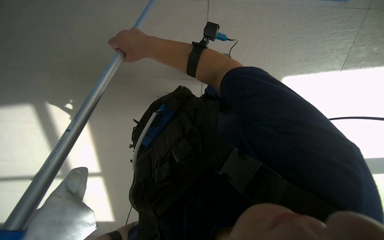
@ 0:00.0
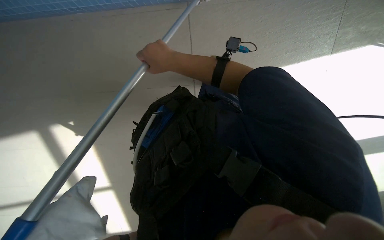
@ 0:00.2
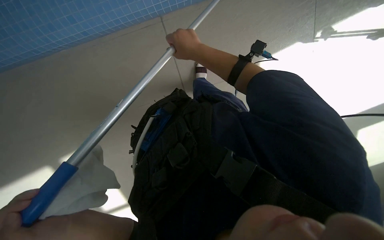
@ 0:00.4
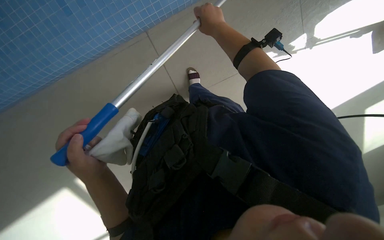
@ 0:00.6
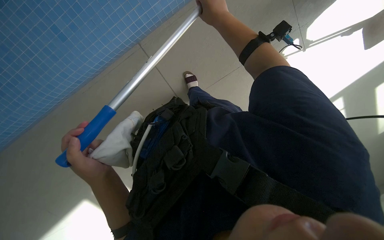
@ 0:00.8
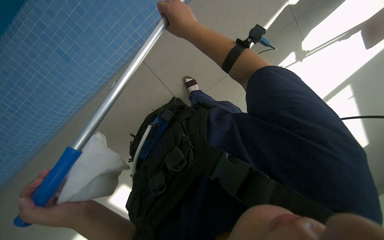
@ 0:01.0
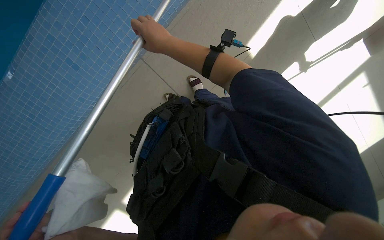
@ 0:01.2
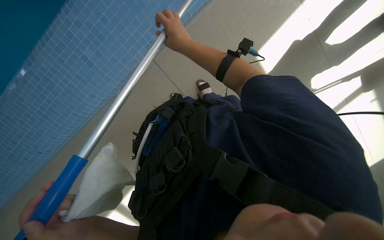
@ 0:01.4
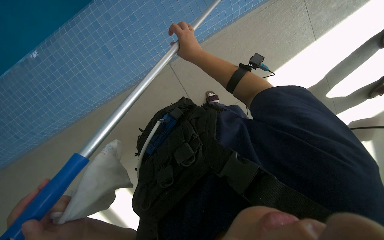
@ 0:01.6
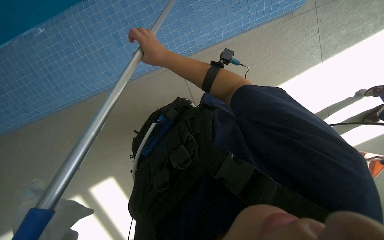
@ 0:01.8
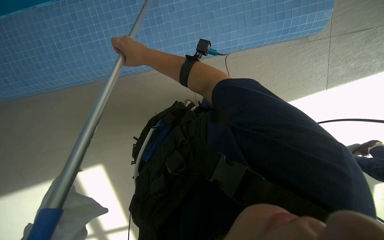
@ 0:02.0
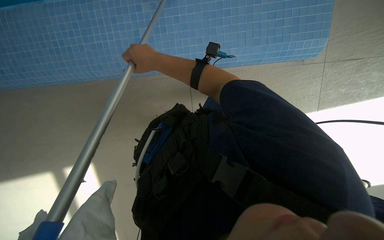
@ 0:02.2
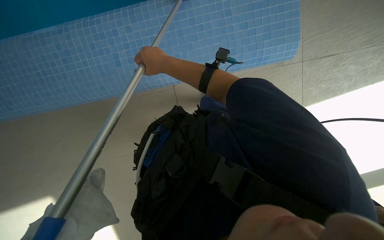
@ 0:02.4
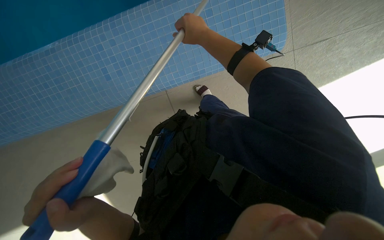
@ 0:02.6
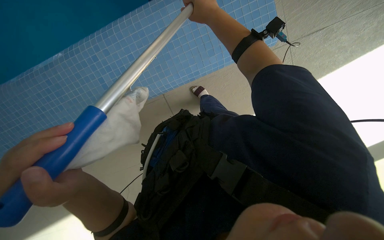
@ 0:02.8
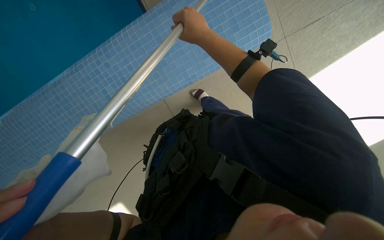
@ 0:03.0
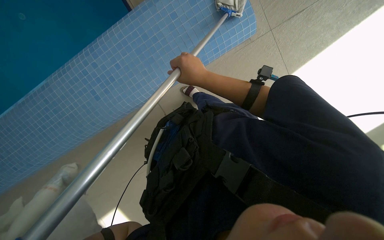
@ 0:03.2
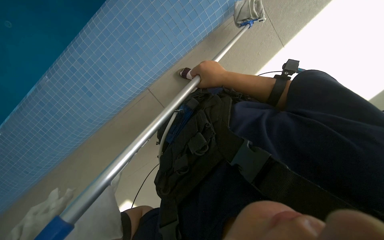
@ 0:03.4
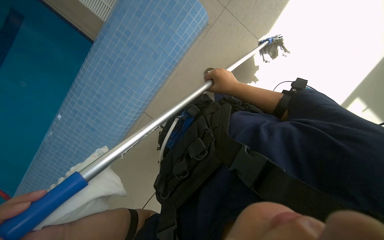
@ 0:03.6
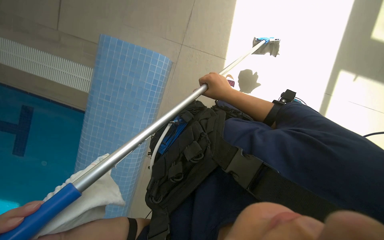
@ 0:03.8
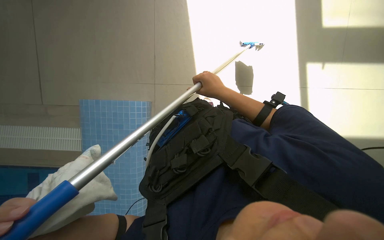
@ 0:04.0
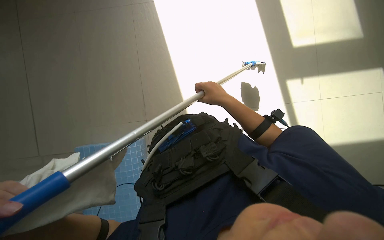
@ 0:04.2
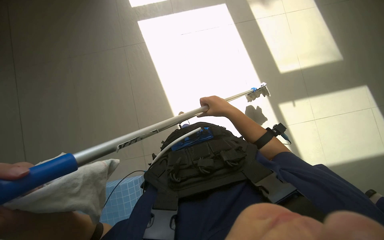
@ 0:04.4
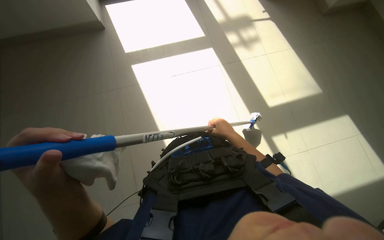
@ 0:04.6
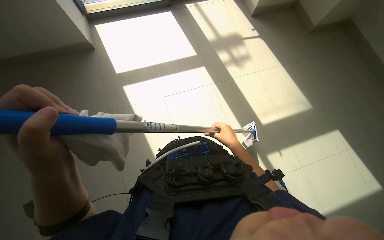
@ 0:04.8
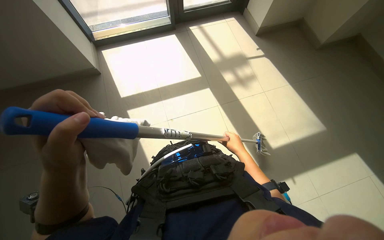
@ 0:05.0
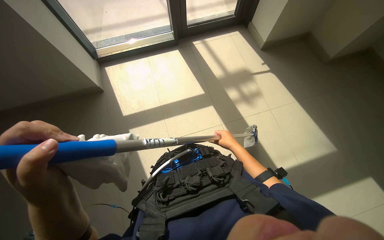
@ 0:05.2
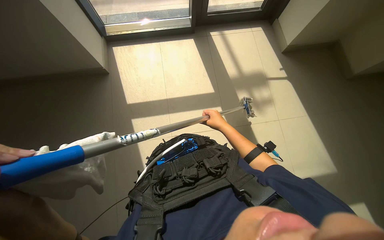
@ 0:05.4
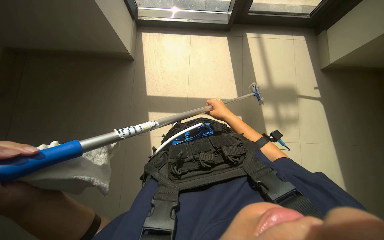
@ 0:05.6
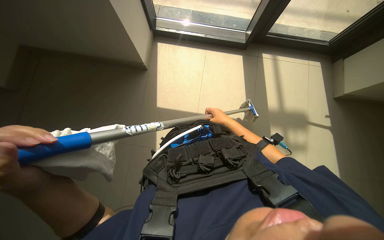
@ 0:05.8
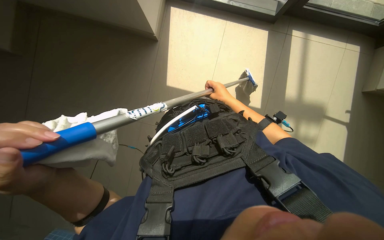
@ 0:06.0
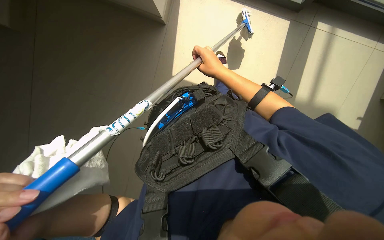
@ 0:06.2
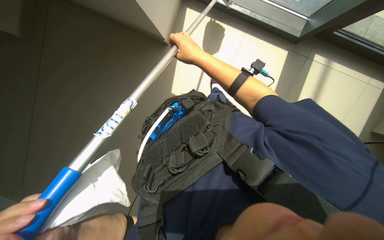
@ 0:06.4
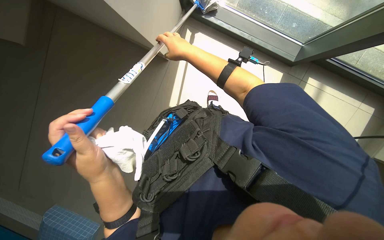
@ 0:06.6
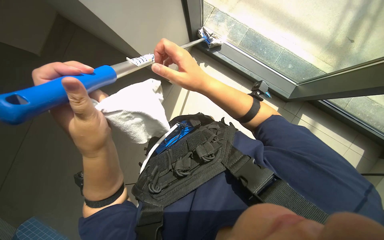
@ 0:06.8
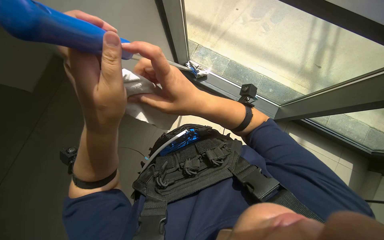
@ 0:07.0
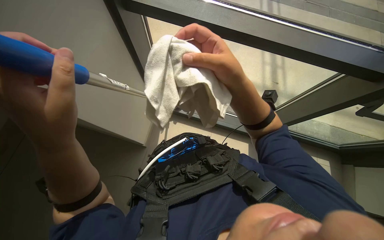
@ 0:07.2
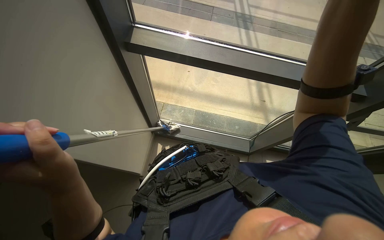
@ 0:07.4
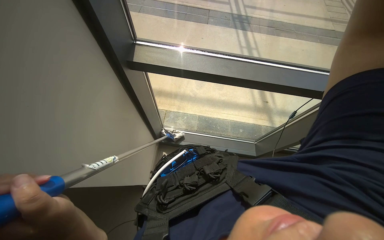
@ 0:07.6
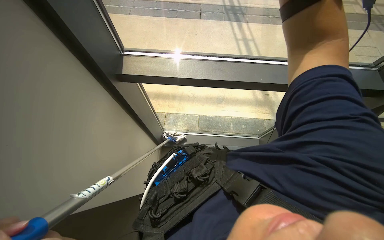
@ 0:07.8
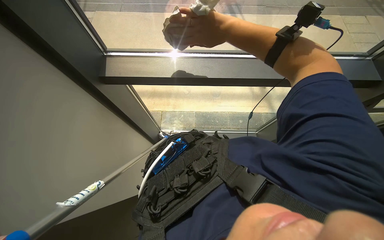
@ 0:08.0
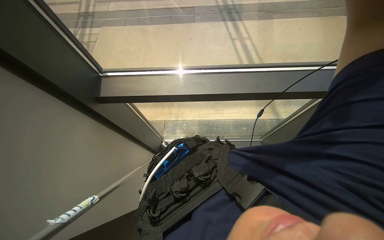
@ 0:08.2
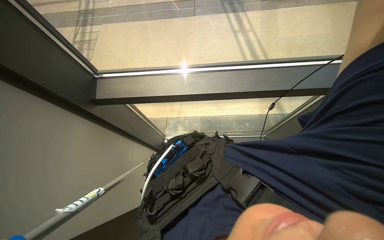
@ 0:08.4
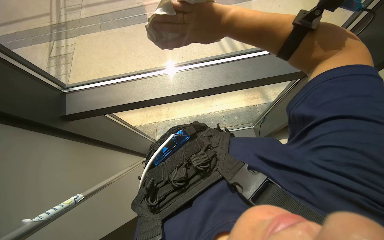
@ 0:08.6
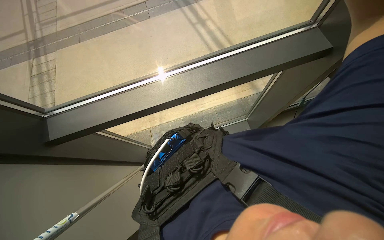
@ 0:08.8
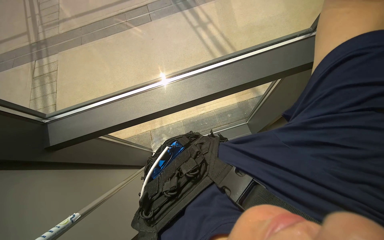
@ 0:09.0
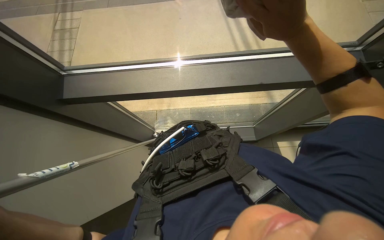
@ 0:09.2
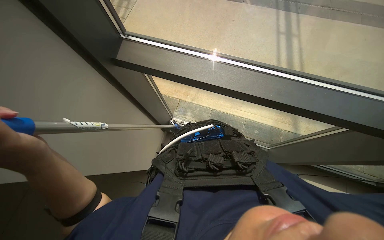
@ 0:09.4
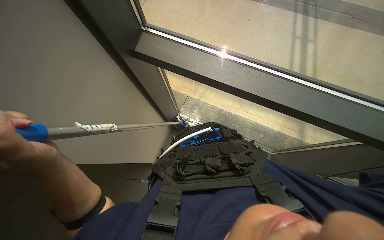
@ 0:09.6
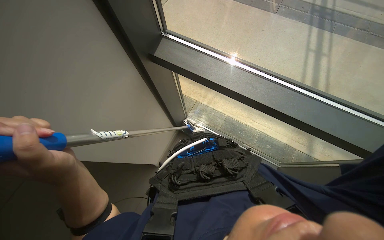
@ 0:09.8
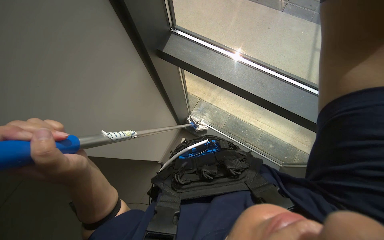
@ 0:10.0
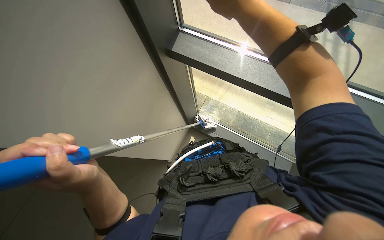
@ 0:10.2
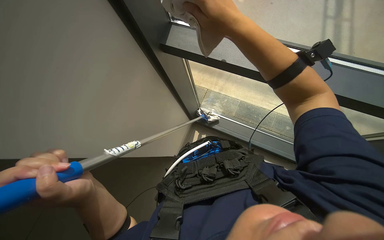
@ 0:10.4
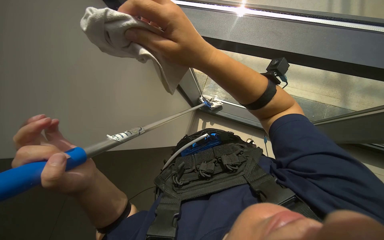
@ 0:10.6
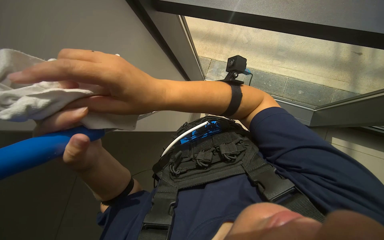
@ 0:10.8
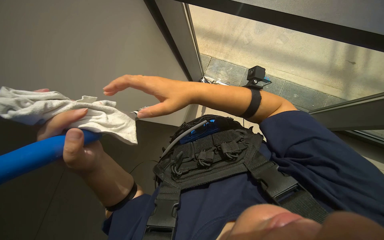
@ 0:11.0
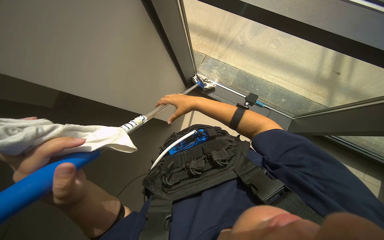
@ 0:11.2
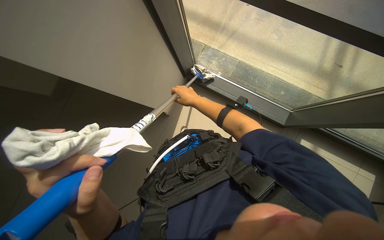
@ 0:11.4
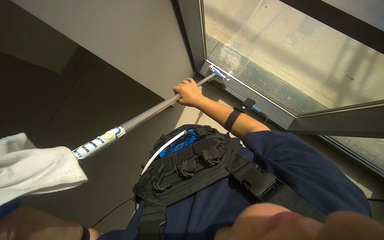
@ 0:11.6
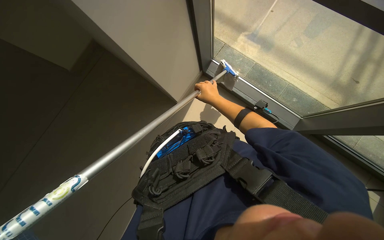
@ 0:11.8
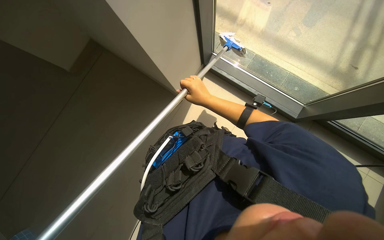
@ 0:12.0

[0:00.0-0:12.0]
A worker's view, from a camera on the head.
Job: cleaning windows.
The whole recording: Cleaning glass windows with long-handled tool. The worker cleans the glass windows and frames using a long-handled tool.
0:00.0 to 0:01.6: The right hand is displaced to the right by roughly 10 cm.
0:01.6 to 0:03.0: The head travels about 40 cm.
0:03.0 to 0:04.4: The head travels to the right, about 40 cm.
0:04.4 to 0:06.0: The head travels about 80 cm. The scene rotates clockwise by some 30 degrees.
0:09.0 to 0:10.4: The wearer's head swings roughly 45 degrees to the left.
0:10.4 to 0:12.0: The view tips downward by roughly 15 degrees. The right hand swings nearer and farther, some 40 cm each way, with 2 reversals.

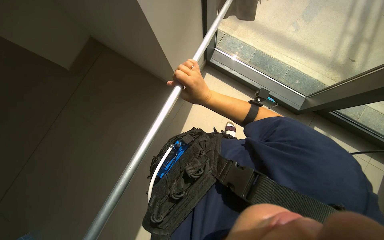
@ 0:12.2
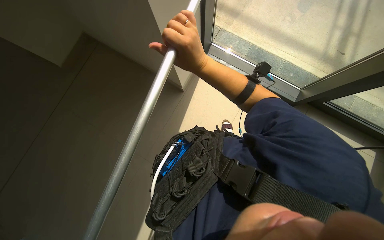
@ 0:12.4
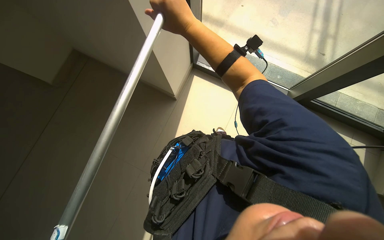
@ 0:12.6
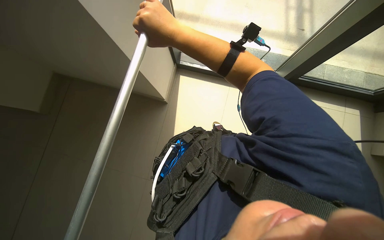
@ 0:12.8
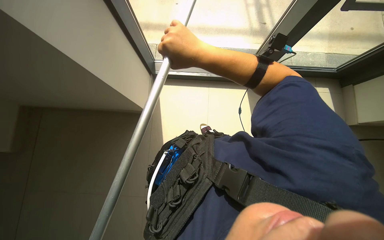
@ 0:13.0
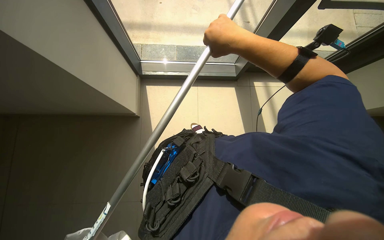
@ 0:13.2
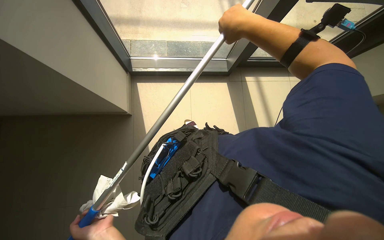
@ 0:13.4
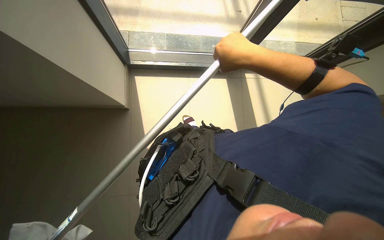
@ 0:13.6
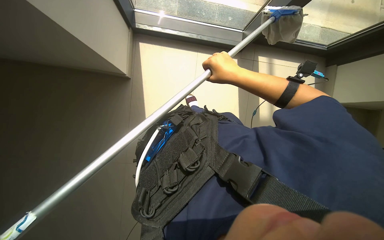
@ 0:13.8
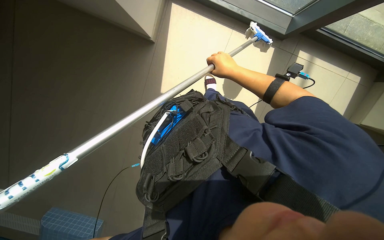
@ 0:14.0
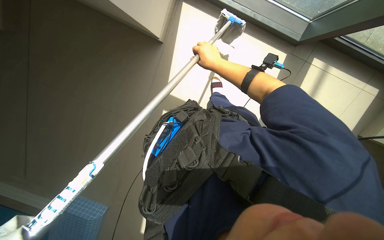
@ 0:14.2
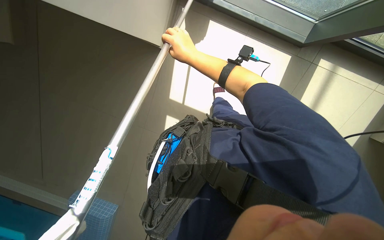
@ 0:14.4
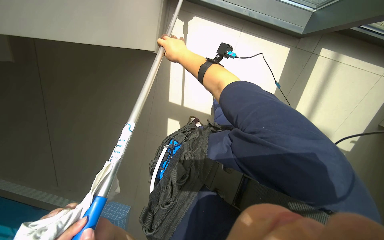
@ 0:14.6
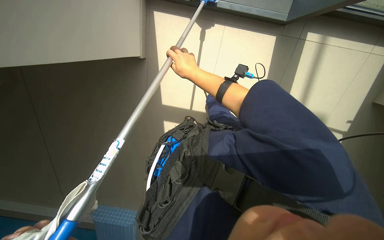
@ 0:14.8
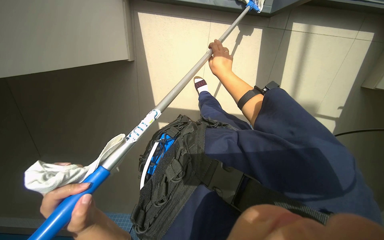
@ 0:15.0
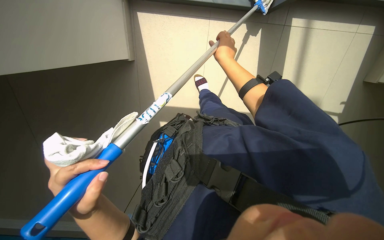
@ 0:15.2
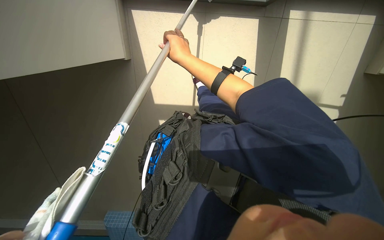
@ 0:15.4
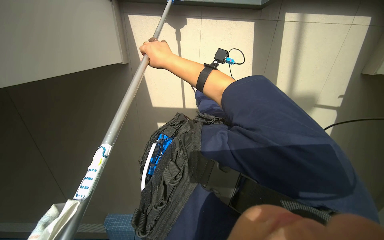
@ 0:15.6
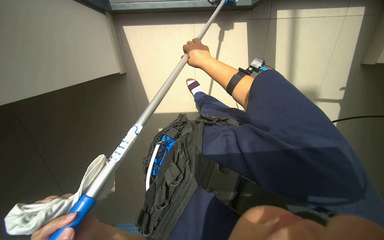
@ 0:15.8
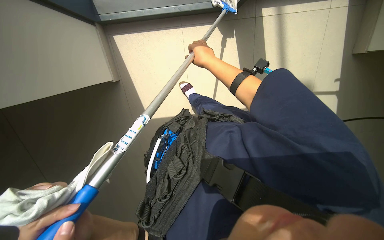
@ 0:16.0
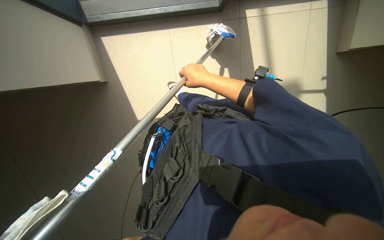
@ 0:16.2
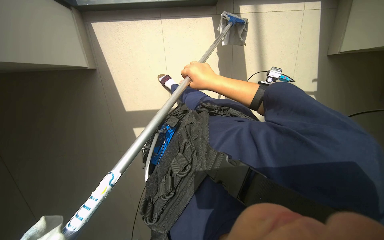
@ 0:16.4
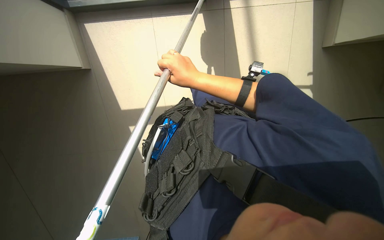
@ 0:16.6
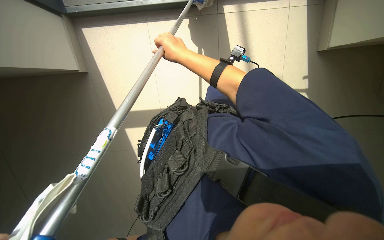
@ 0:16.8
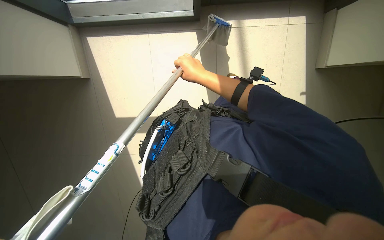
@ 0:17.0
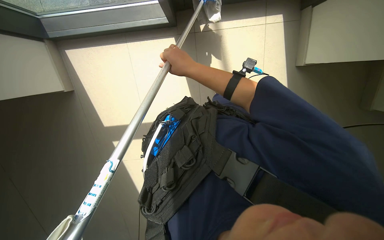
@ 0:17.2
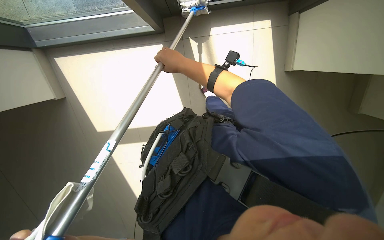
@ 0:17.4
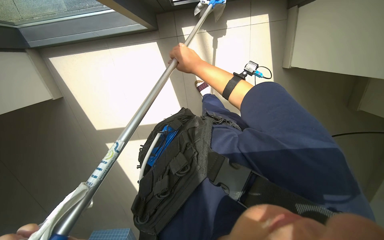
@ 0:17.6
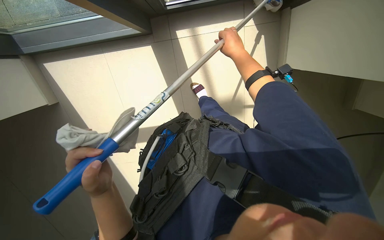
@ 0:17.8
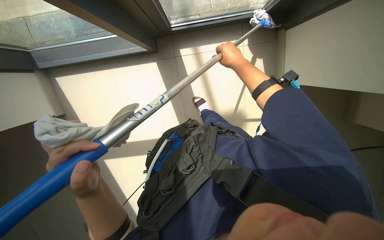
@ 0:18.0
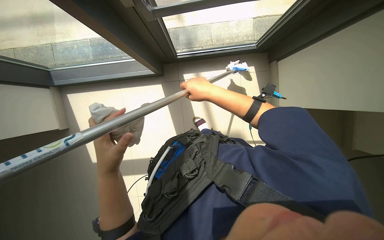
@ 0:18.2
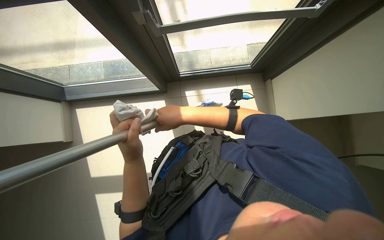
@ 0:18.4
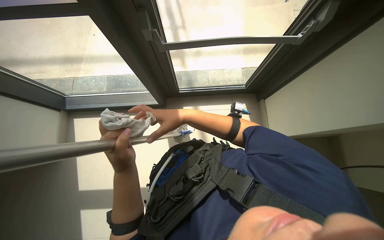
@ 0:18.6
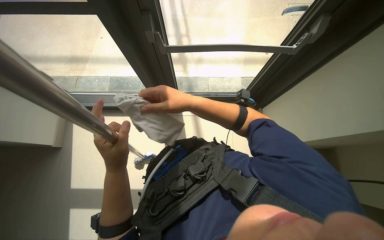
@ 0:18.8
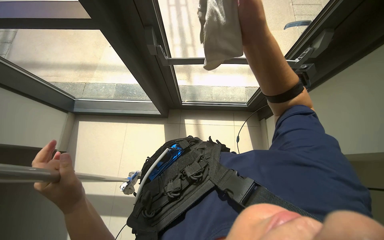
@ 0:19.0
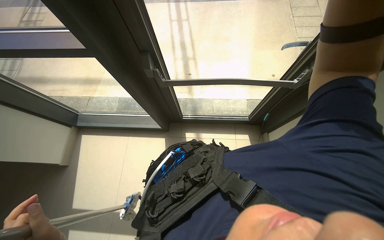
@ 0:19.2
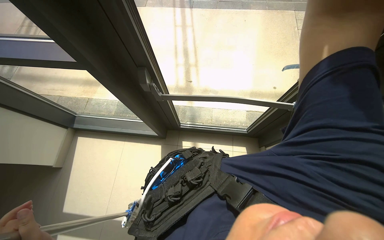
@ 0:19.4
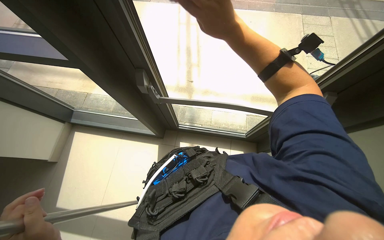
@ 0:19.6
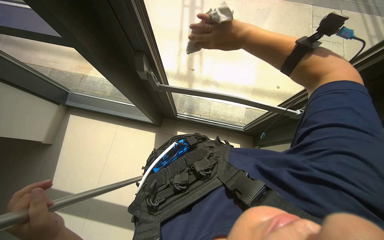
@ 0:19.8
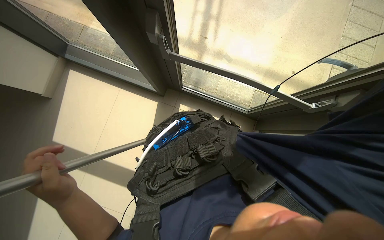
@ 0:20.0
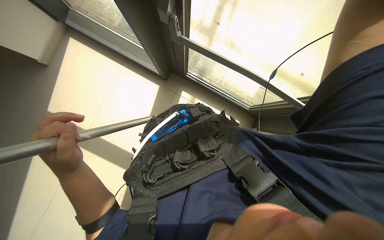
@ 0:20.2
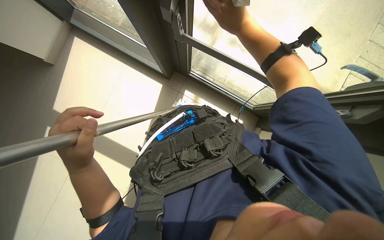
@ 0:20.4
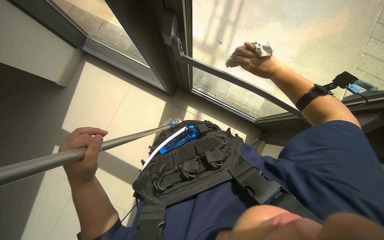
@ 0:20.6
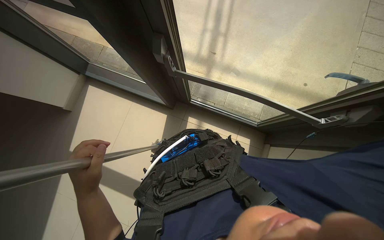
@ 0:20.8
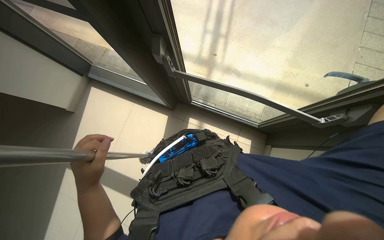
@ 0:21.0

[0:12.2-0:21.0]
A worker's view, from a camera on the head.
Job: cleaning windows.
The whole recording: Cleaning glass windows with long-handled tool. The worker cleans the glass windows and frames using a long-handled tool.
0:12.2 to 0:13.6: The camera travels some 40 cm.
0:13.6 to 0:15.2: The view tips downward by roughly 15 degrees. The right hand is displaced farther from the camera by approximately 20 cm, and reaches roughly 15 cm to the left, then returns.
0:15.2 to 0:16.6: The right hand goes left and right, approximately 20 cm each way, reversing 2 times.
0:16.6 to 0:18.0: The right hand is displaced to the right and up the picture by approximately 25 cm.
0:18.0 to 0:19.6: The view tilts roughly 35 degrees upward.
